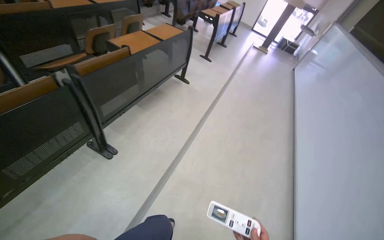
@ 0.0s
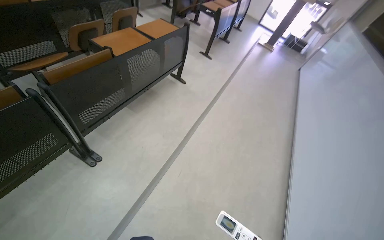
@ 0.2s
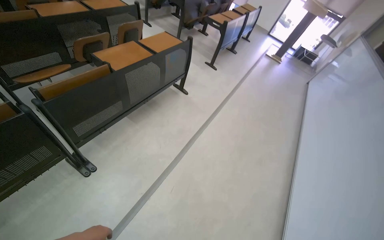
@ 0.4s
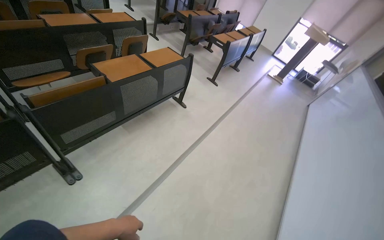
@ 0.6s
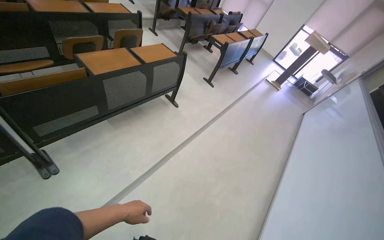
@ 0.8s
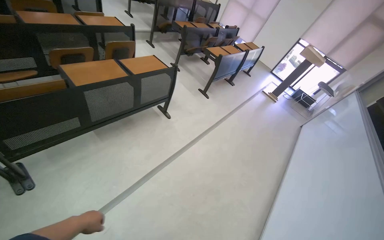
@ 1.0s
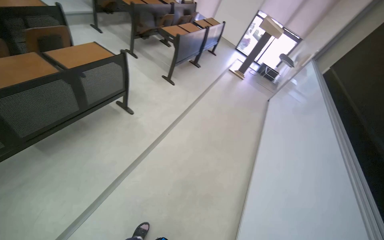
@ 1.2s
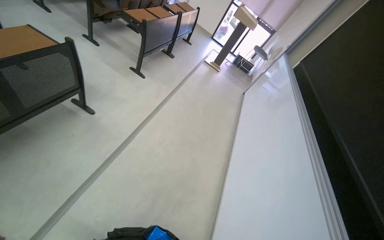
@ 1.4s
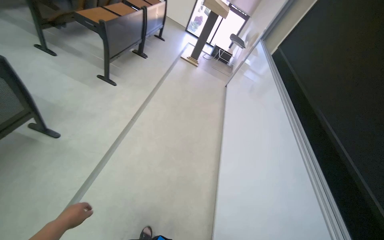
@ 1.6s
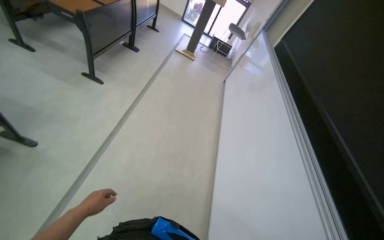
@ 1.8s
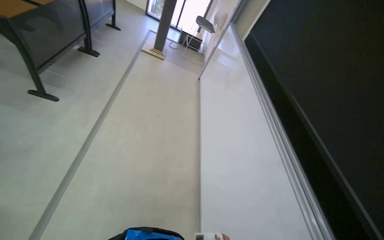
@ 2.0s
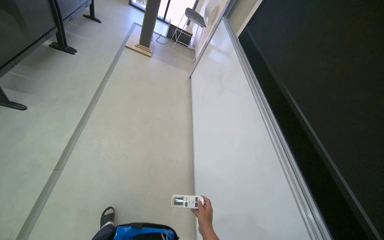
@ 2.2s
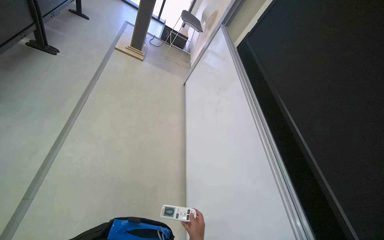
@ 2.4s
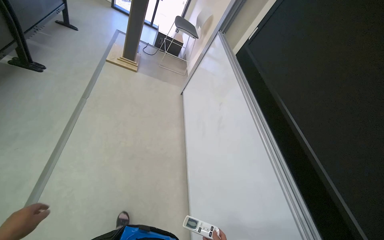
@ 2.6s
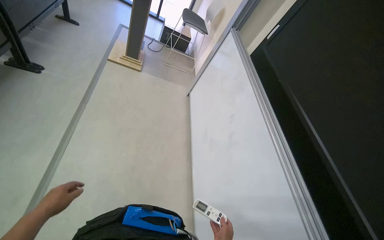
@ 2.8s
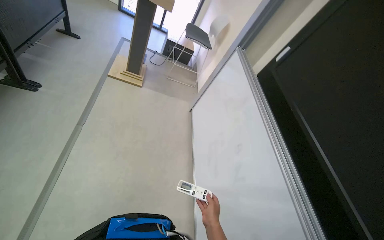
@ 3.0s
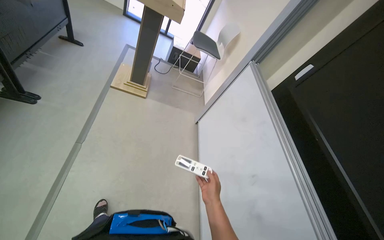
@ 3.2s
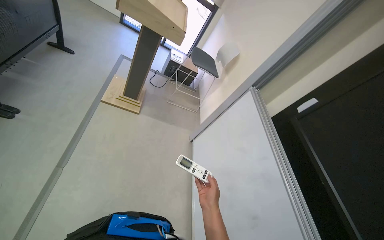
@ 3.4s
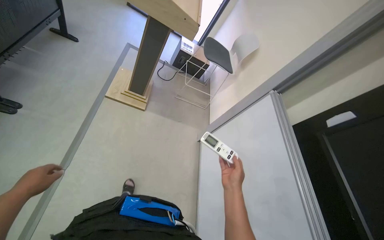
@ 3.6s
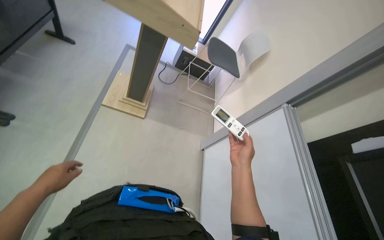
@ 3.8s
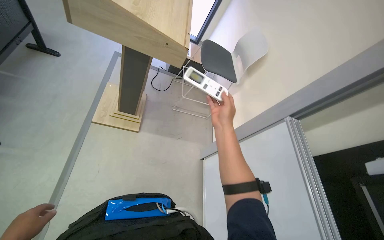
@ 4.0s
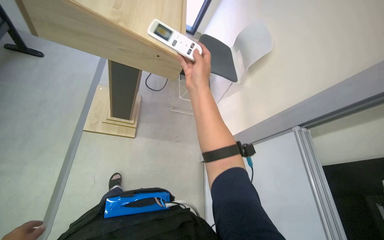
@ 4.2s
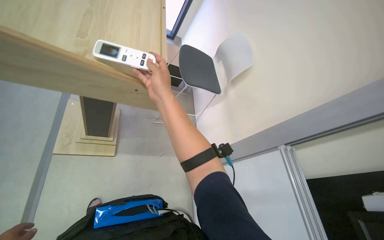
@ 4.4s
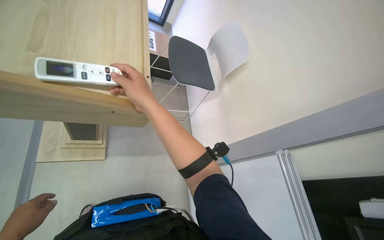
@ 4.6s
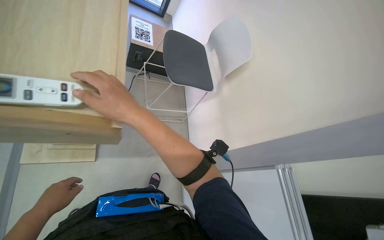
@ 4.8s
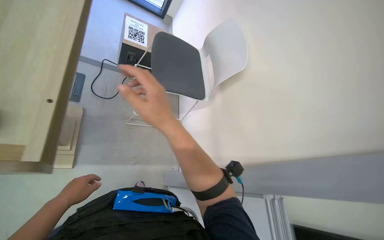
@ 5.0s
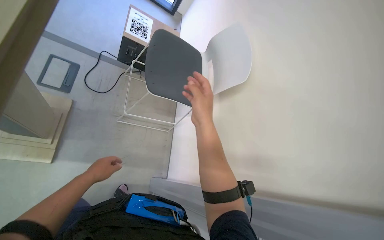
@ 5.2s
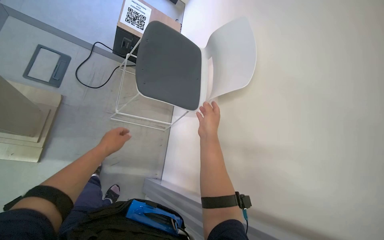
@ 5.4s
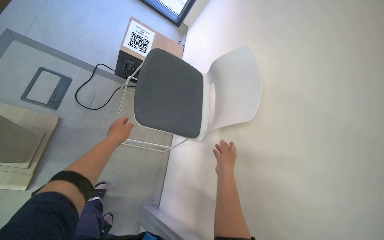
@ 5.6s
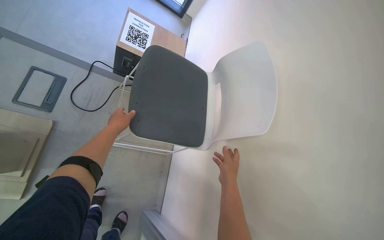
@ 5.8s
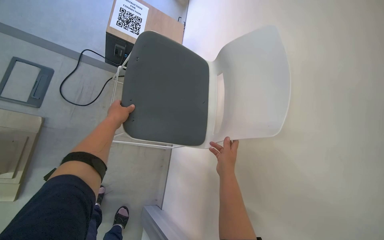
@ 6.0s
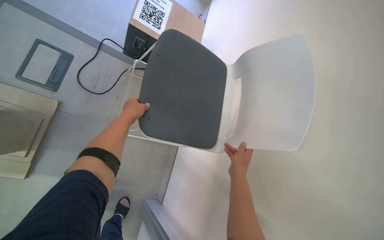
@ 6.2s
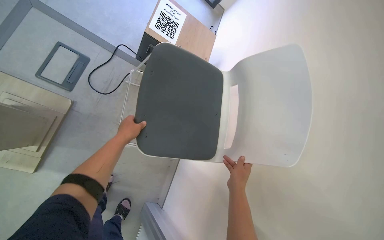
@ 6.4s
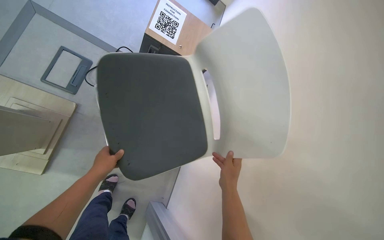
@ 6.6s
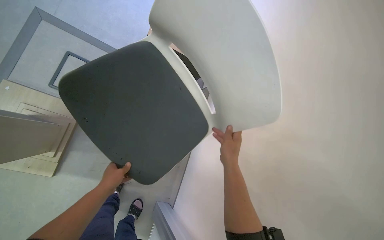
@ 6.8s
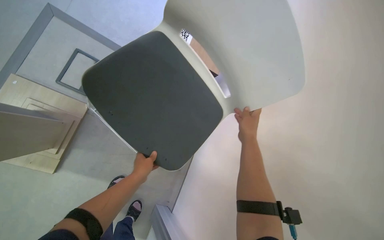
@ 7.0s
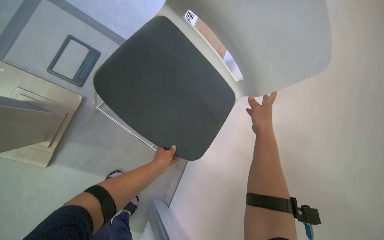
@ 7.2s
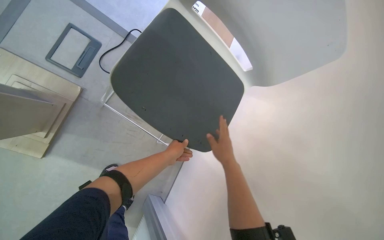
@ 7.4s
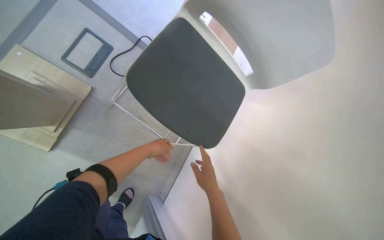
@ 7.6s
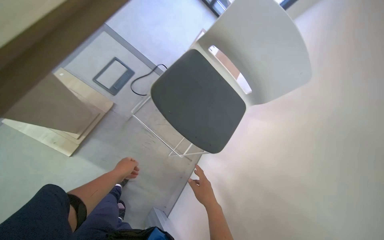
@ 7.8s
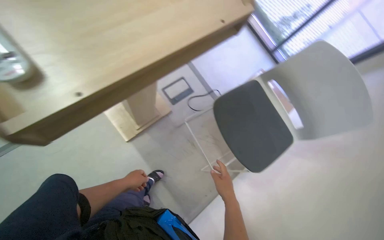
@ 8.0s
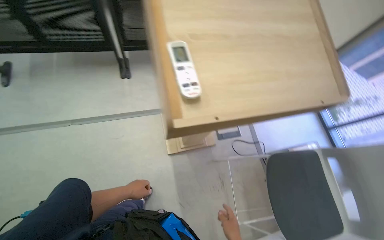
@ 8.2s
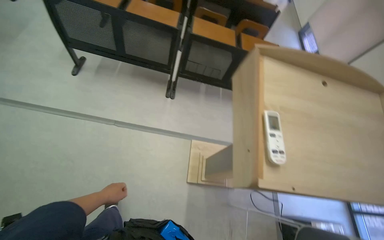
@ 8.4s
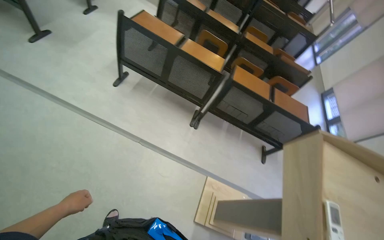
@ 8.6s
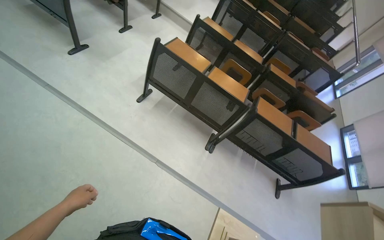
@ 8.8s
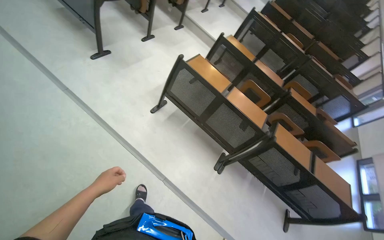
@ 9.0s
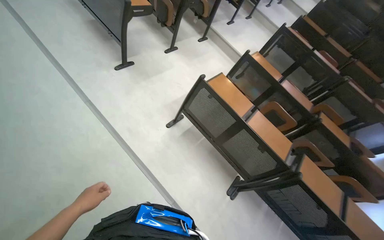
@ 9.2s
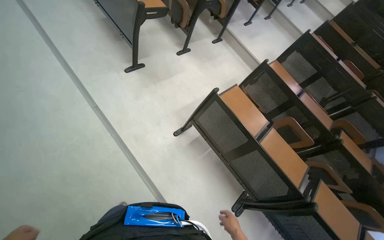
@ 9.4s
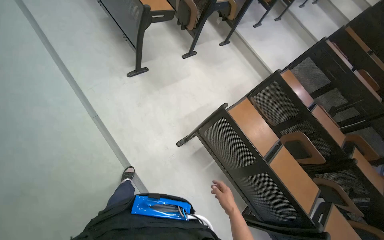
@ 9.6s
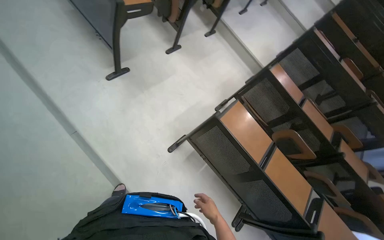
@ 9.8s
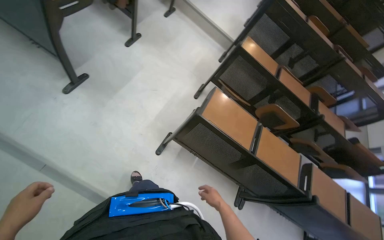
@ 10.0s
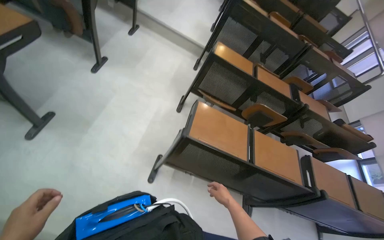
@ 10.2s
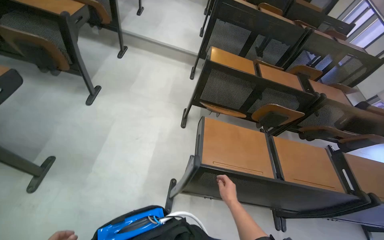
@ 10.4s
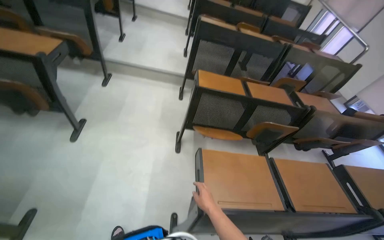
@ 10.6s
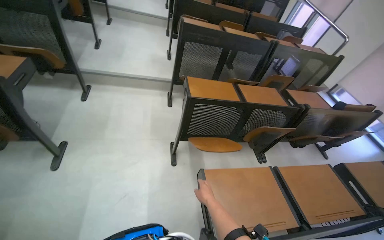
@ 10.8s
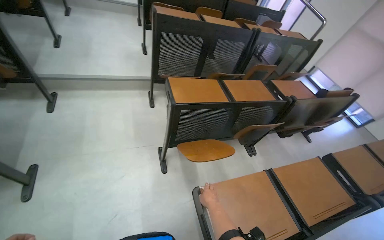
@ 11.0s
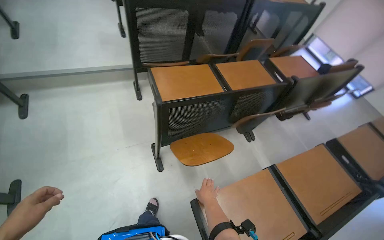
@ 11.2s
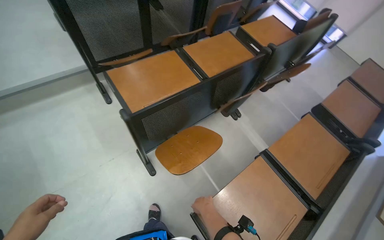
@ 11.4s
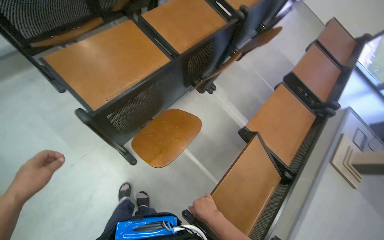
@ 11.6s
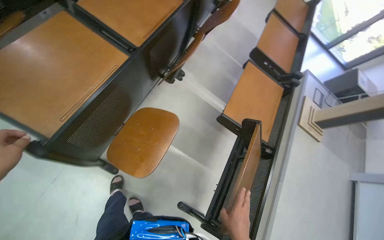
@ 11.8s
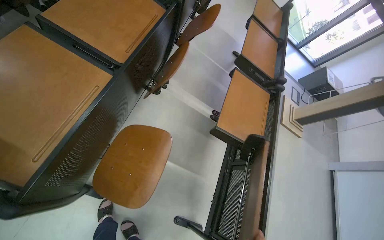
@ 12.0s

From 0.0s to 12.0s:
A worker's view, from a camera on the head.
Job: organizing items.
The whole recording: Folding desks in lecture hall. The worker folds up multiple desks in the lecture hall.
From 0.0s to 1.6s: The camera is carried some 1.5 m. The camera sweeps to the right, by some 15 degrees.
From 3.0s to 4.4s: The camera travels some 1.5 m.
From 4.4s to 6.0s: The camera is carried roughly 90 cm.
From 7.6s to 9.0s: The camera travels roughly 1.5 m. The wearer's head swings approximately 100 degrees to the left. The camera pitches upward, by some 60 degrees.
From 9.0s to 10.4s: The wearer moves some 1 m. The scene rotates counterclockwise by about 30 degrees.
From 10.4s to 12.0s: The wearer moves about 1 m. The head rotates roughly 75 degrees to the right. The wearer looks some 35 degrees further downward.

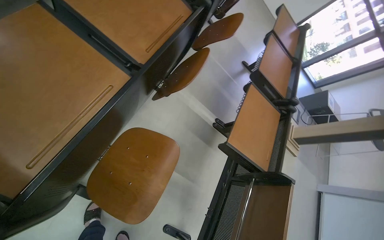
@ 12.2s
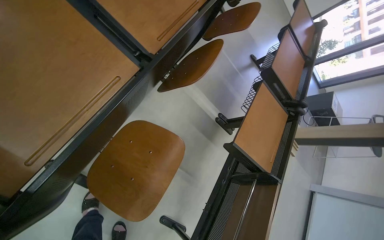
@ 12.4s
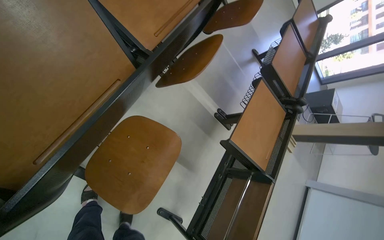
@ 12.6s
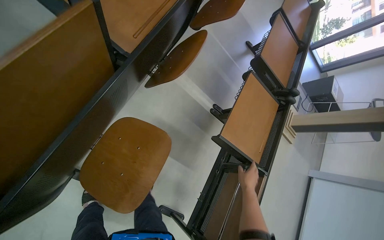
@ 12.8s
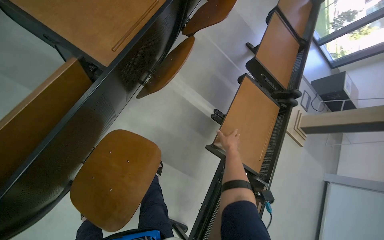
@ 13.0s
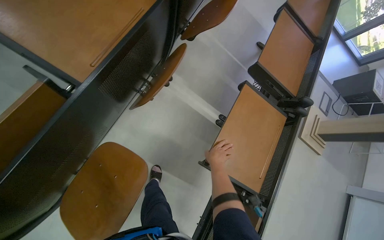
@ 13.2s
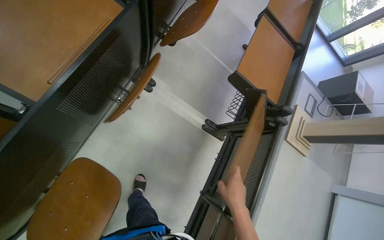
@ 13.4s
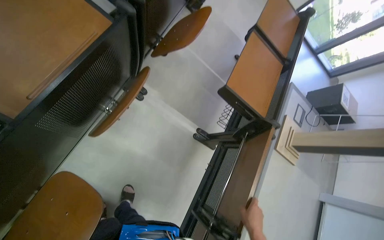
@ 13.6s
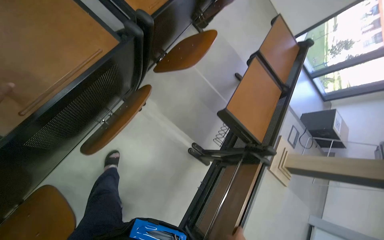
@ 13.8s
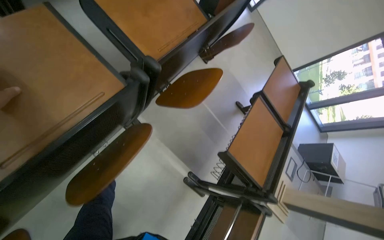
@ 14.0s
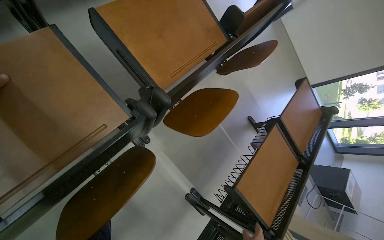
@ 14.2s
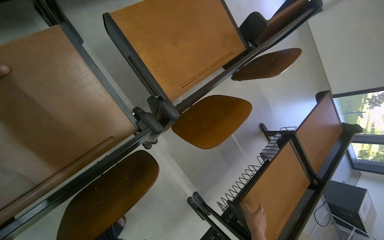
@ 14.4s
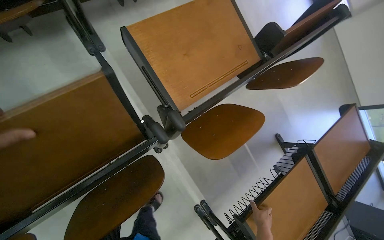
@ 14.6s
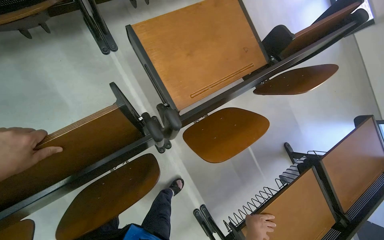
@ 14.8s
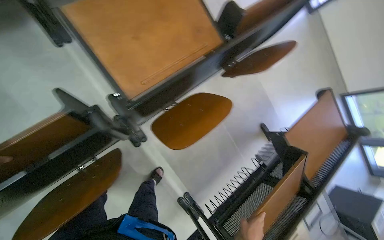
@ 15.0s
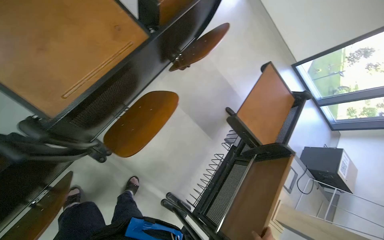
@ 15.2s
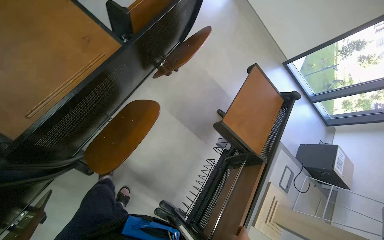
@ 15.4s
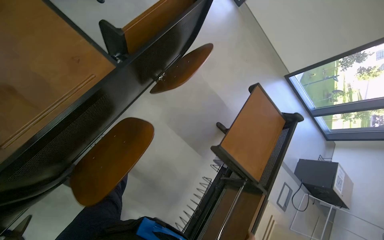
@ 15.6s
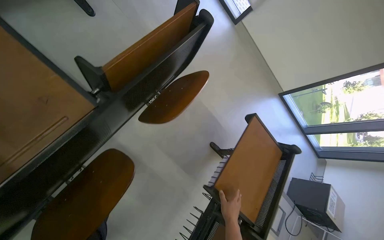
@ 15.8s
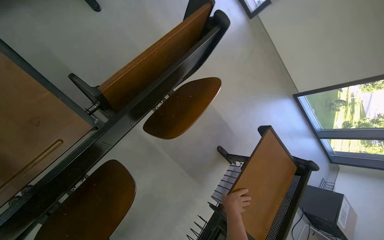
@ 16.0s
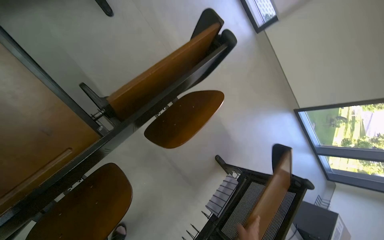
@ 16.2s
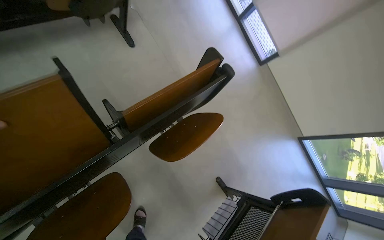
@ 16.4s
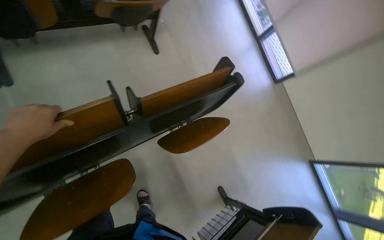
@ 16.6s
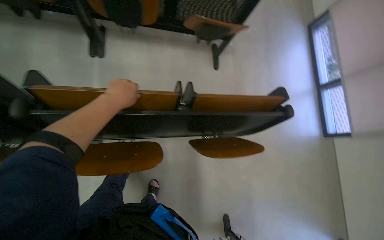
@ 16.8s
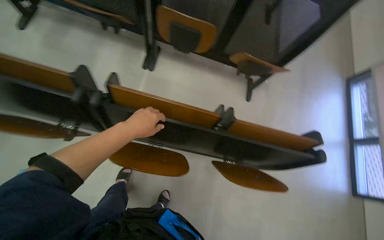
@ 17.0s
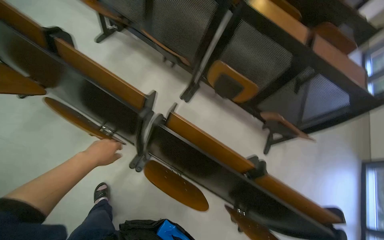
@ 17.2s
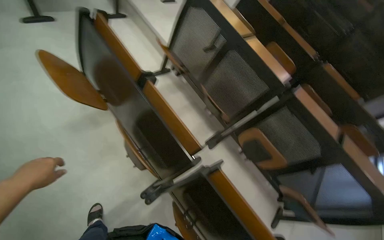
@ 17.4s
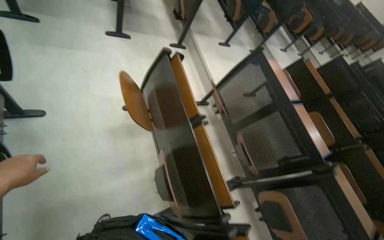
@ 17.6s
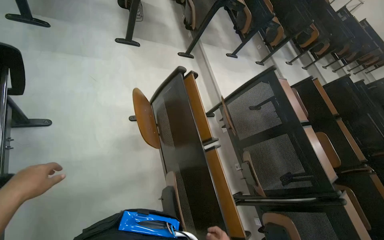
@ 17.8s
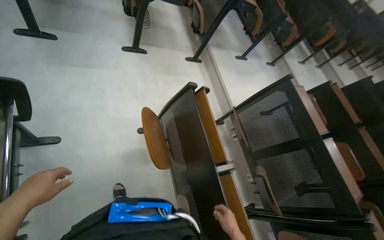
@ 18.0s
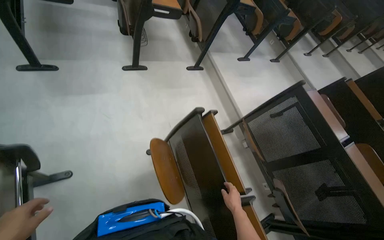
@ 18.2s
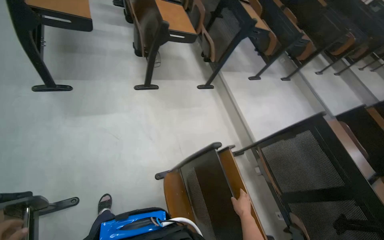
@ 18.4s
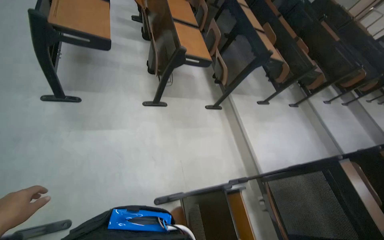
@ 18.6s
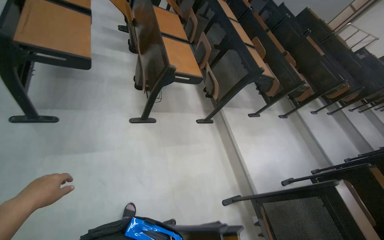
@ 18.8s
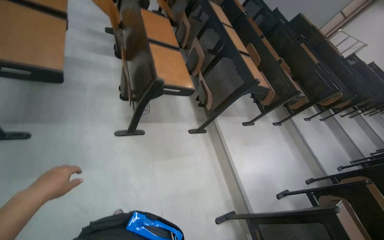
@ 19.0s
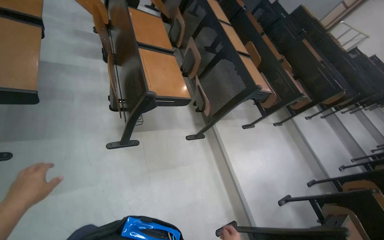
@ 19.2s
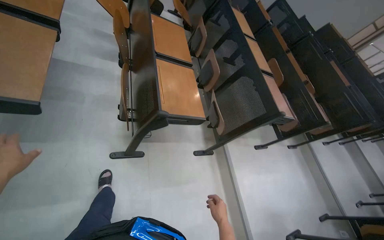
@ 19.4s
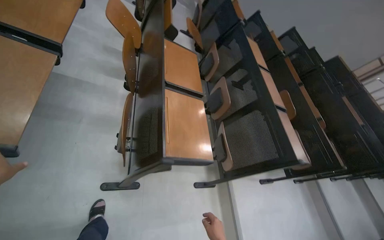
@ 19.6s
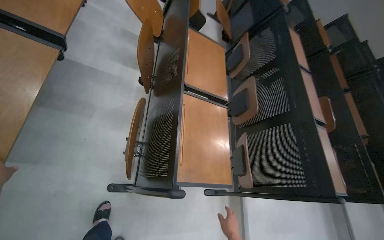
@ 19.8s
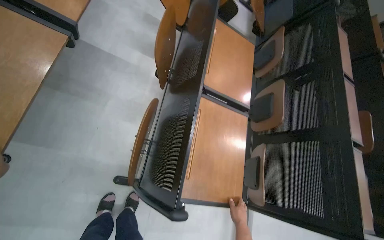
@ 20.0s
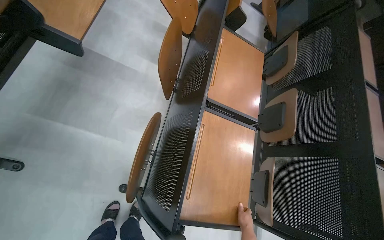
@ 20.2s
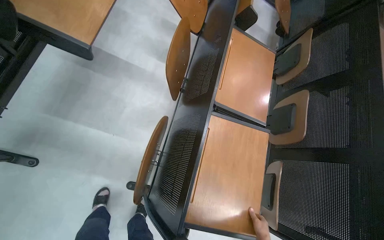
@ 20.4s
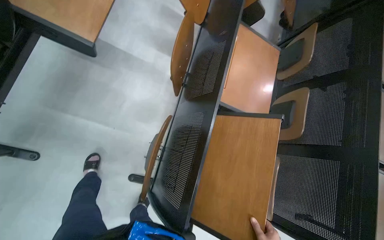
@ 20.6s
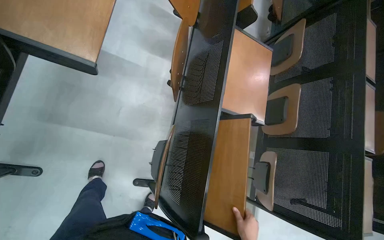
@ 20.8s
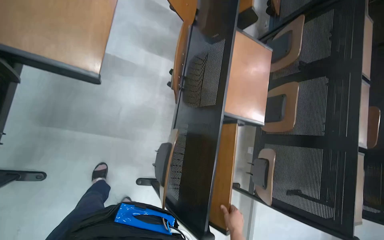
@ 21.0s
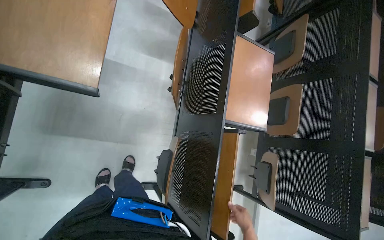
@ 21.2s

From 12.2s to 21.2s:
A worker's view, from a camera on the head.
Job: organizing items.
The whole recording: Folding desks in lecture hall. The worker folds up multiple desks in the lecture hall.
From 12.2s to 13.8s: The head travels about 50 cm.
From 13.8s to 15.2s: The camera travels approximately 60 cm.
From 15.2s to 16.6s: The wearer looks approximately 15 degrees further upward.
From 16.6s to 18.2s: The camera travels some 1.5 m. The wearer looks approximately 90 degrees further to the left. The wearer looks some 50 degrees further upward.
From 18.2s to 19.8s: The camera is carried some 1.5 m. Everything in view rotates about 25 degrees clockwise.
From 19.8s to 21.2s: The camera travels some 40 cm. The view tips downward by approximately 15 degrees.
